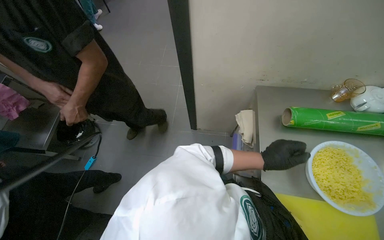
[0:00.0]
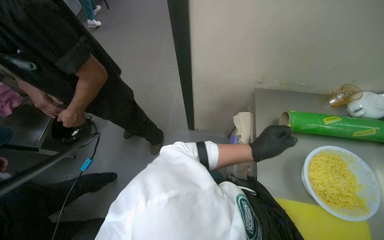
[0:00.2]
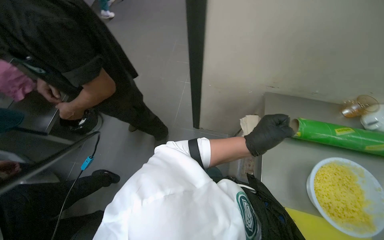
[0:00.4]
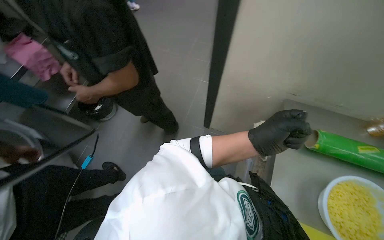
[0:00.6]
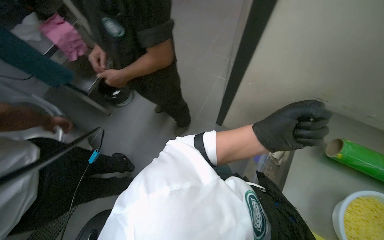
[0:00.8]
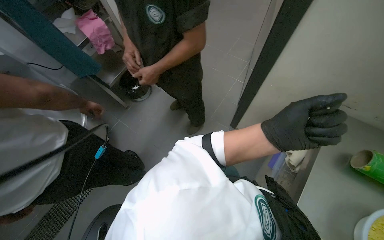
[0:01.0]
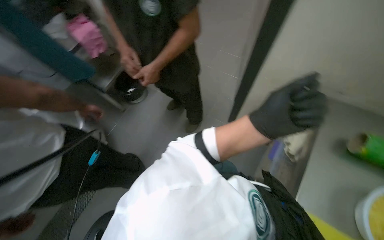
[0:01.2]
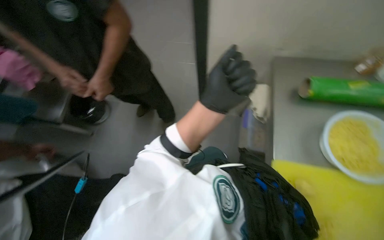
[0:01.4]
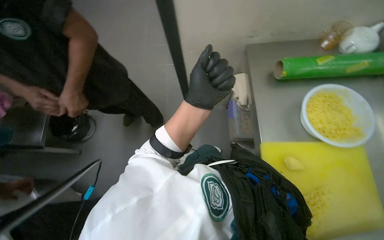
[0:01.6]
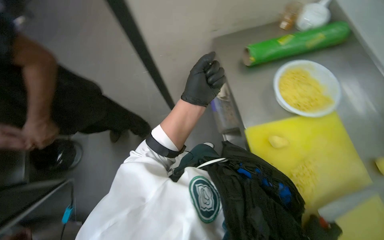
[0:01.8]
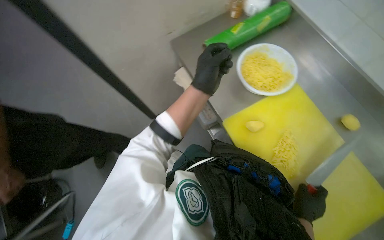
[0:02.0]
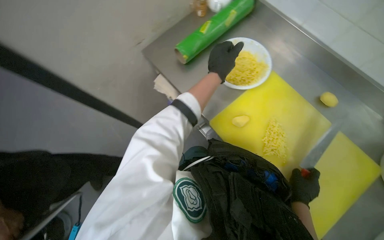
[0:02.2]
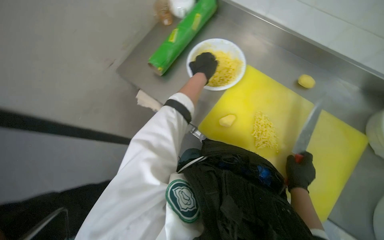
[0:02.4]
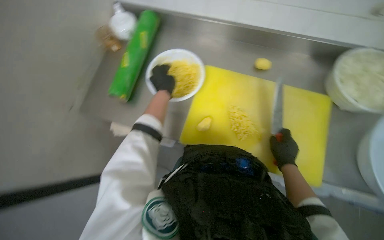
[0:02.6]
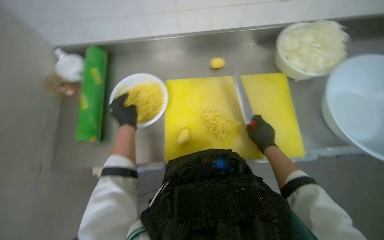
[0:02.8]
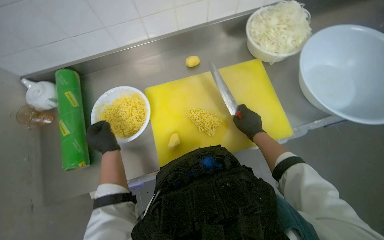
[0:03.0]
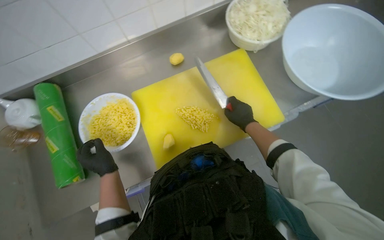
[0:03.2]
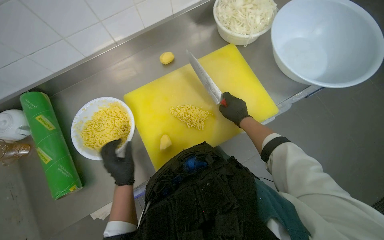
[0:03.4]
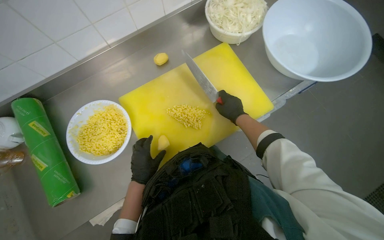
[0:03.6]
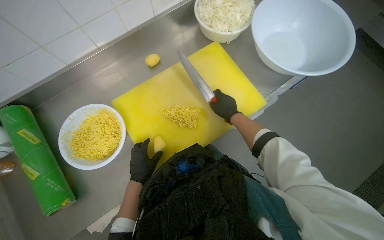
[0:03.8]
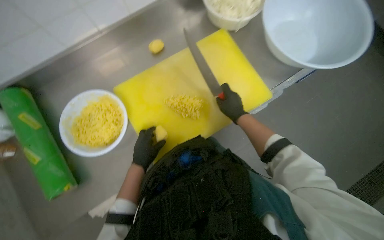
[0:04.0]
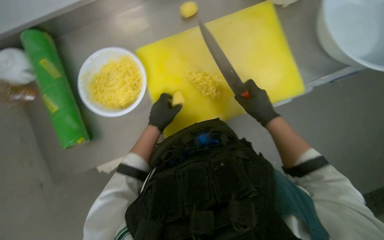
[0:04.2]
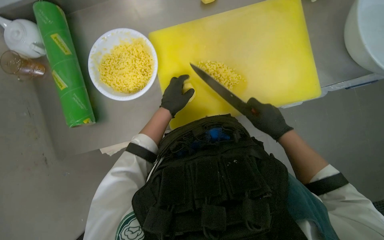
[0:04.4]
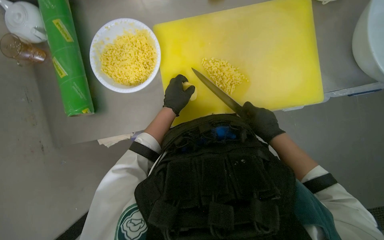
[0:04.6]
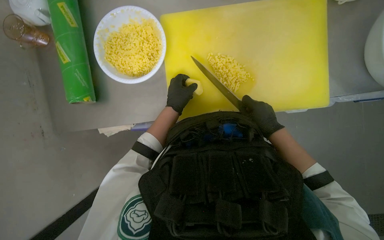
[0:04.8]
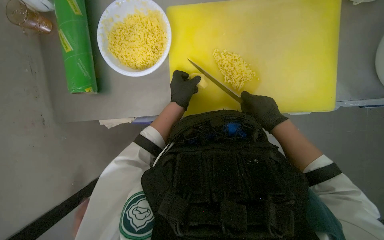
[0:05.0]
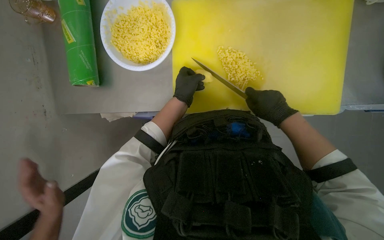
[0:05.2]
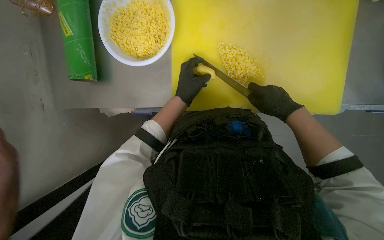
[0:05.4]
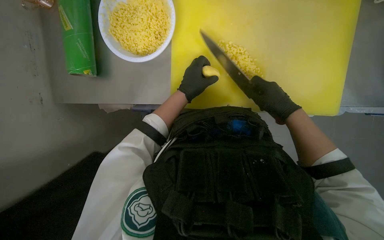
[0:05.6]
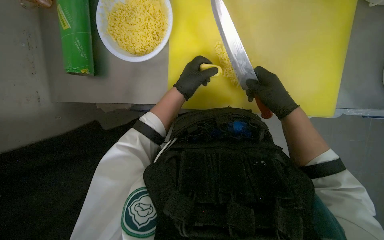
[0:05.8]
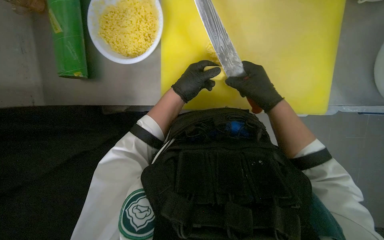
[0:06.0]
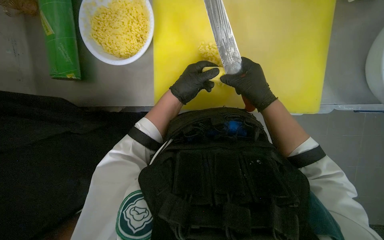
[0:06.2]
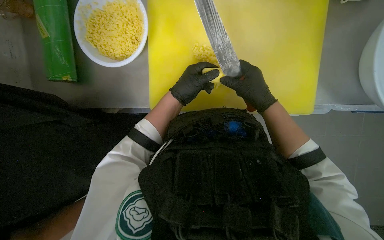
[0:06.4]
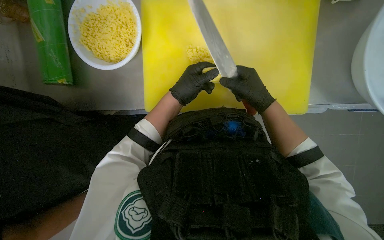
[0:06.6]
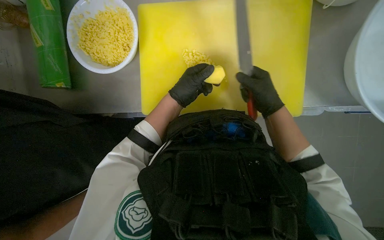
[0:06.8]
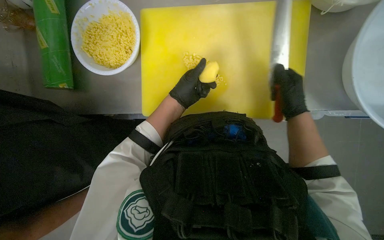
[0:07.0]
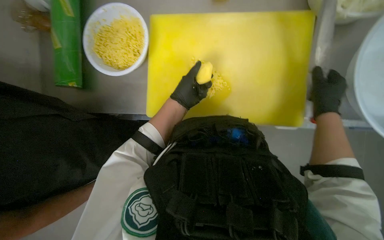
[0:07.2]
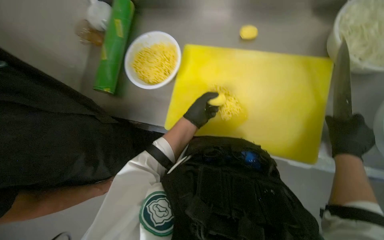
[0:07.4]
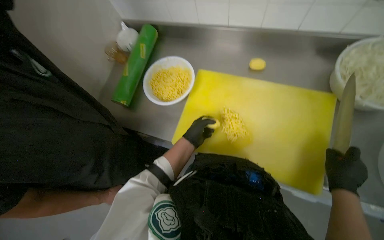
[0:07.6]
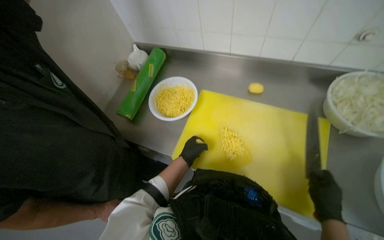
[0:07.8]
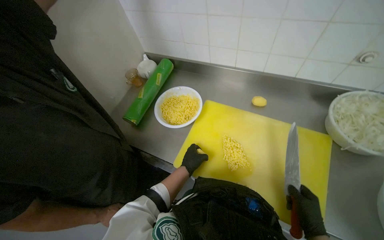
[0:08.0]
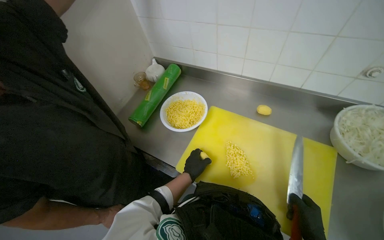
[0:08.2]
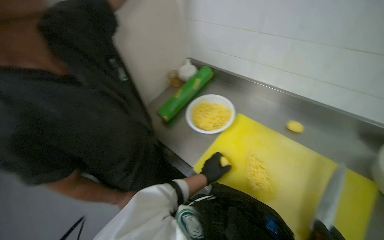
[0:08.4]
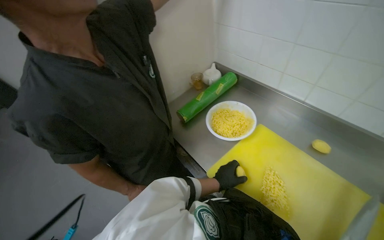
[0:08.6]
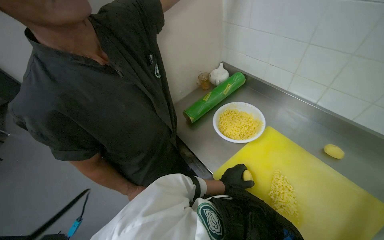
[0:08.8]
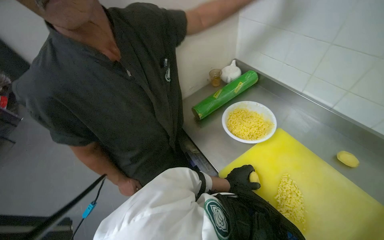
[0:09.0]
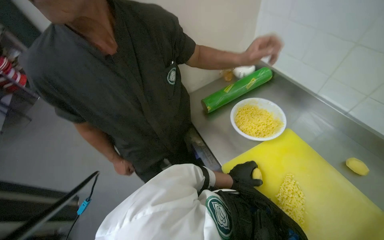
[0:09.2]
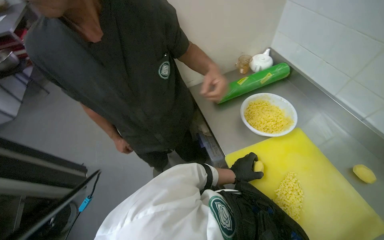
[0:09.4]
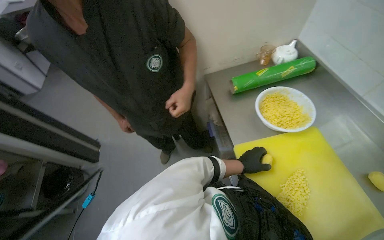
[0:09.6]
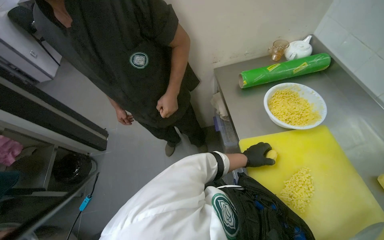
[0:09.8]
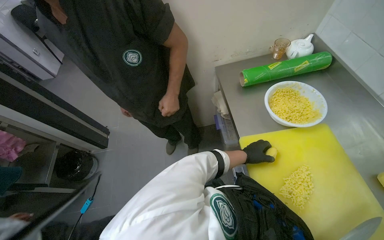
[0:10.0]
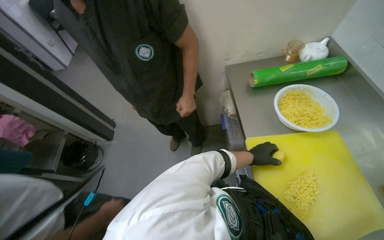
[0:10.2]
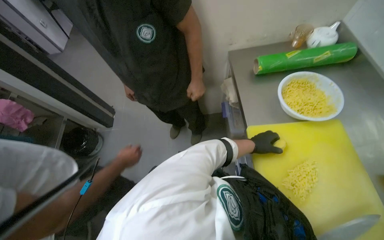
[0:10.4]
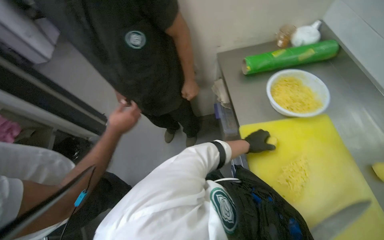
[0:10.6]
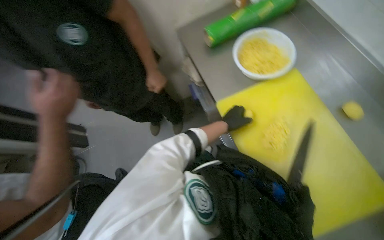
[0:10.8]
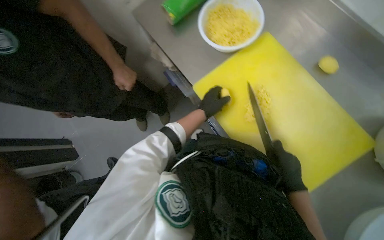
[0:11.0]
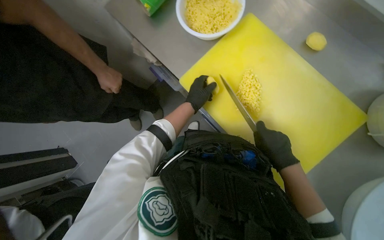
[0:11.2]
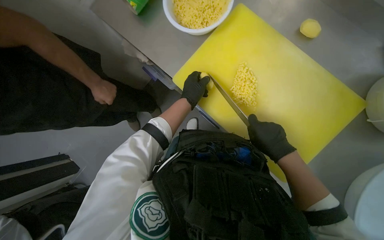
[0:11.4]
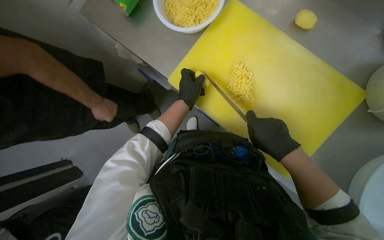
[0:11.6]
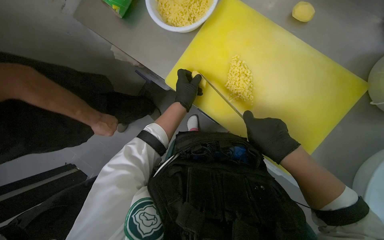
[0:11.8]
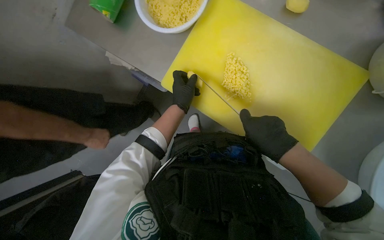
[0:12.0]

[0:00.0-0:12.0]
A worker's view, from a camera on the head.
Job: preparing food.
The whole recording: Slicing and dicing potatoes. The worker slices and dices potatoes on a yellow cutting board, then transfers them to a white bowl.
0:01.6 to 0:03.0: The wearer looks some 105 degrees further to the right.
0:03.0 to 0:04.4: The camera pitches downward, by roughly 15 degrees. The left hand shifts some 15 cm to the right.
0:04.4 to 0:06.0: The right hand goes roughly 10 cm up the picture.
0:06.0 to 0:07.6: The wearer looks some 20 degrees further upward.
0:07.6 to 0:09.0: The wearer's head swings approximately 35 degrees to the left. The wearer looks about 15 degrees further upward.
0:09.0 to 0:10.4: The head turns to the left by roughly 30 degrees. The camera pitches downward, by approximately 20 degrees.
0:10.4 to 0:12.0: The view tips downward by roughly 20 degrees. The scene turns about 50 degrees counterclockwise in the picture.

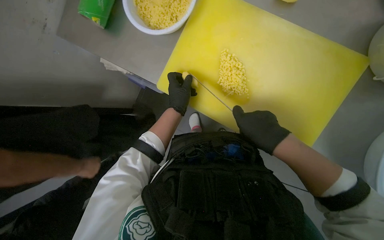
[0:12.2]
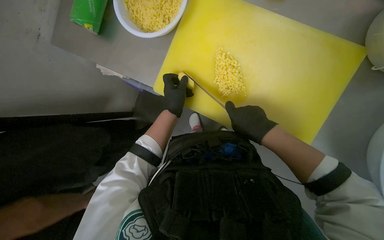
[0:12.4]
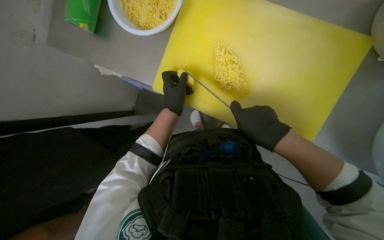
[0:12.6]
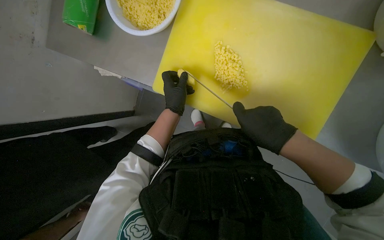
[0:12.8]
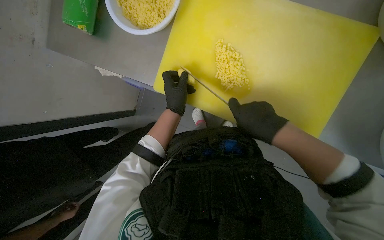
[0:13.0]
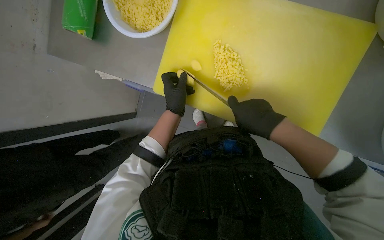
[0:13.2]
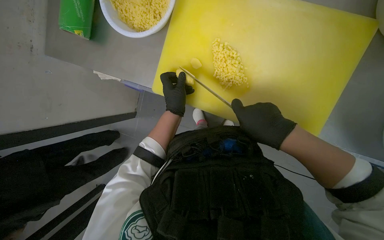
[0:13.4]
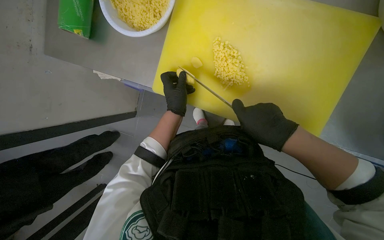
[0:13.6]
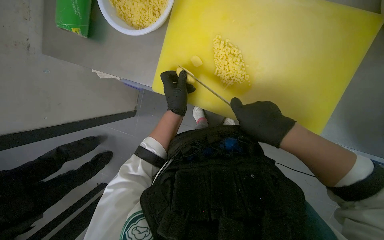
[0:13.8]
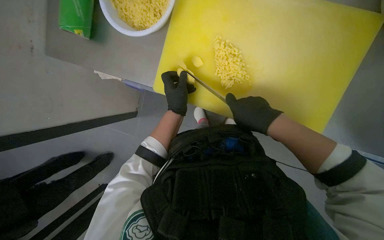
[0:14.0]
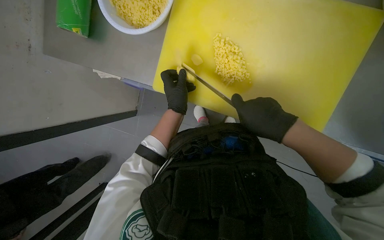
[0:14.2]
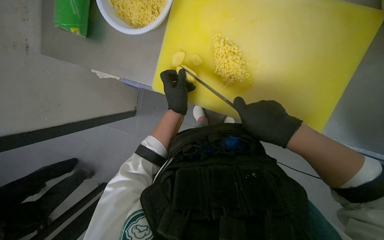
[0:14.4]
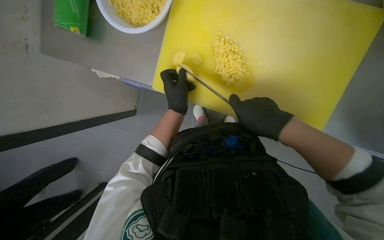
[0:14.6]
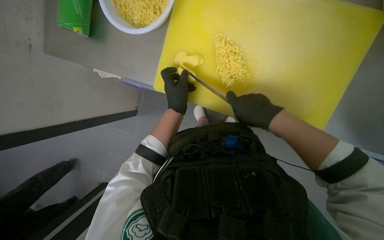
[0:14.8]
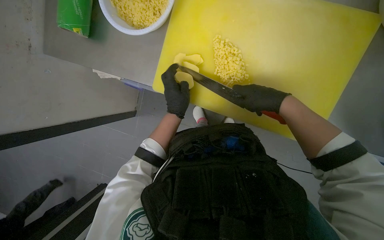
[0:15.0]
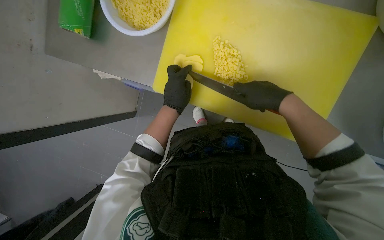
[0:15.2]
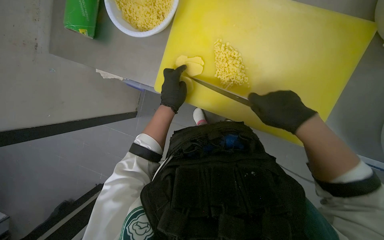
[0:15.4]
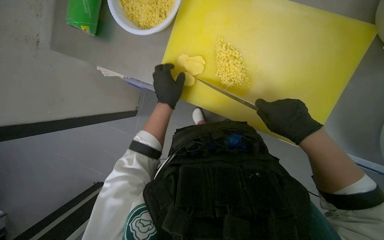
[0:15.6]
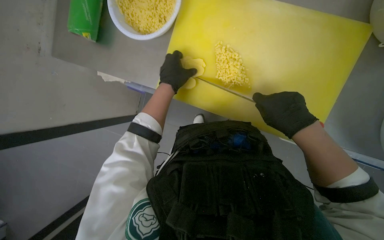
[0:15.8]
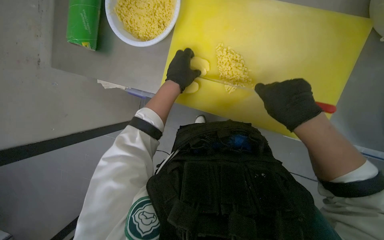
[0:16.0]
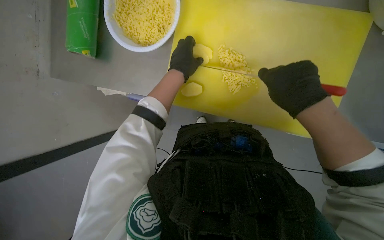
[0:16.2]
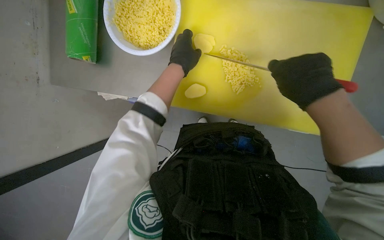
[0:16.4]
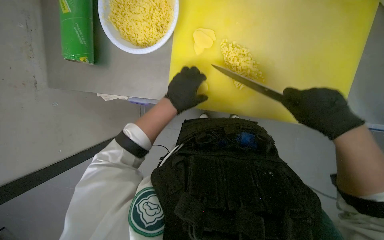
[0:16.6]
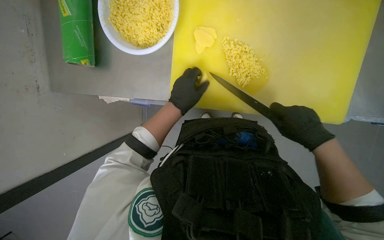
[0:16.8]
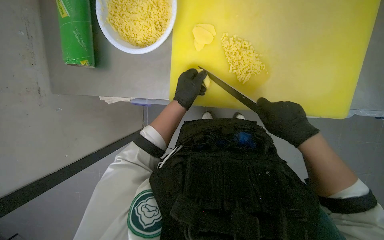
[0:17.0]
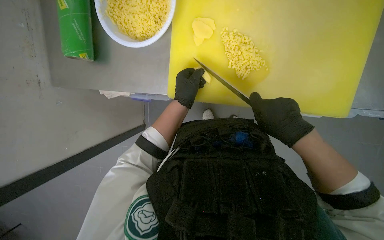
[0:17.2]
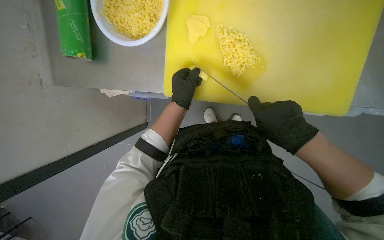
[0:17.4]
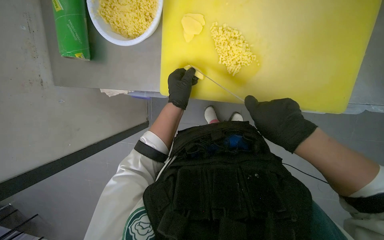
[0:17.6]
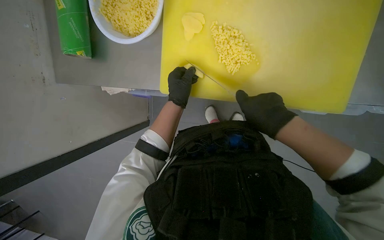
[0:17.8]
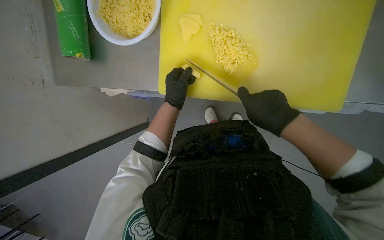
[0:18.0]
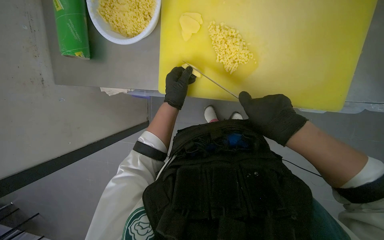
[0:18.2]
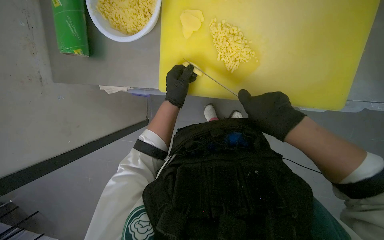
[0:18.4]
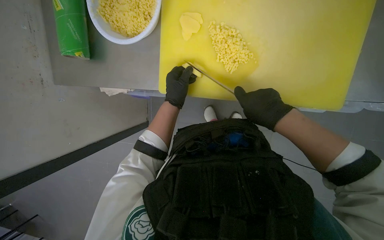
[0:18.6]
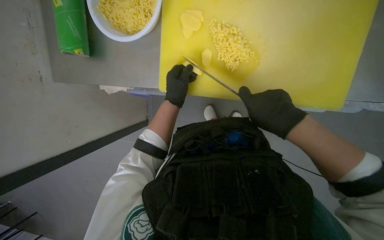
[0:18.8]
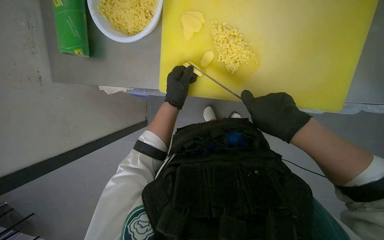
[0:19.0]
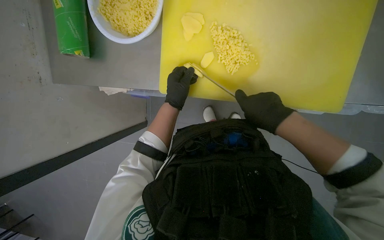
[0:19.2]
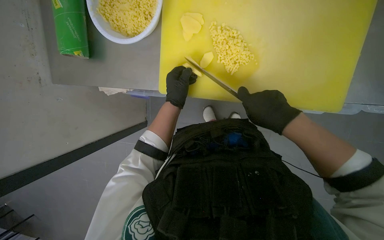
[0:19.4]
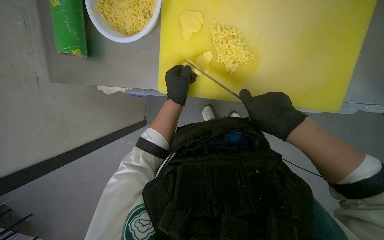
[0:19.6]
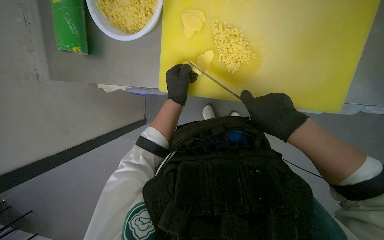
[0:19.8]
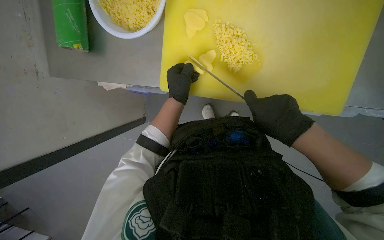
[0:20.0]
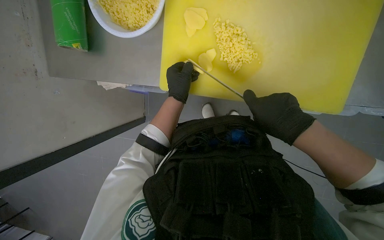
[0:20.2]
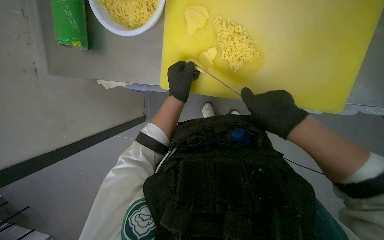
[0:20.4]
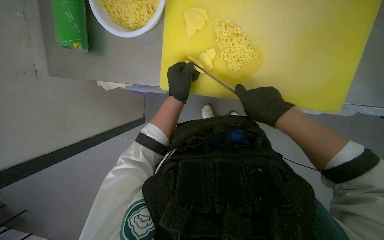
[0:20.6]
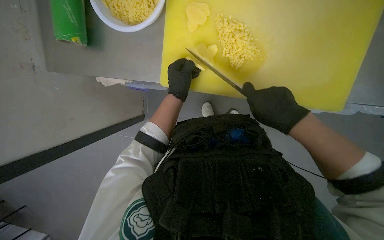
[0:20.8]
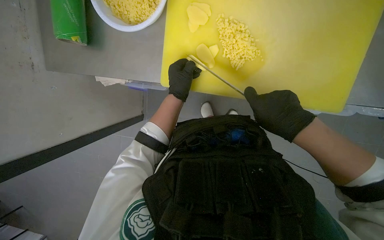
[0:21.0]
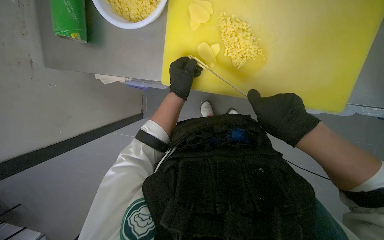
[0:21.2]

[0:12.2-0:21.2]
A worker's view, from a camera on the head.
Job: preparing food.
The whole recording: Slicing and dicing potatoes. The worker slices and dices potatoes on a yellow cutting board, then transfers them to a white bowl.
0:12.2 to 0:13.8: The hands work in one place, with small movements.
0:15.2 to 0:16.6: The right hand heads nearer to the camera, covering roughly 10 cm.
0:18.2 to 0:21.2: The hands are busy where they are.
